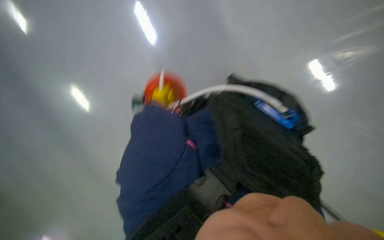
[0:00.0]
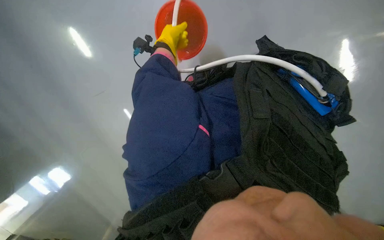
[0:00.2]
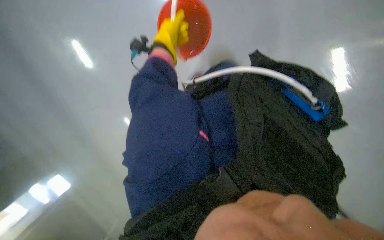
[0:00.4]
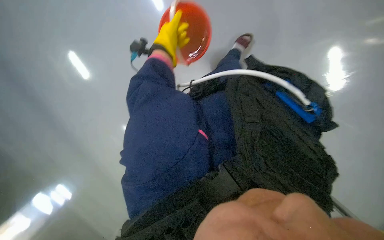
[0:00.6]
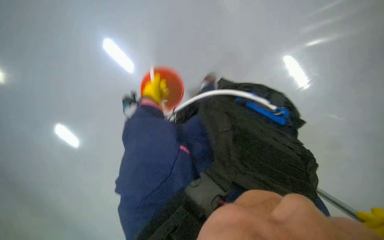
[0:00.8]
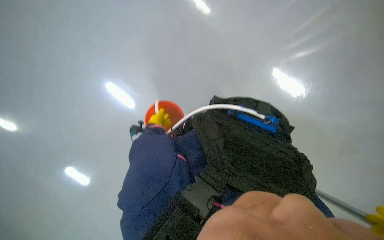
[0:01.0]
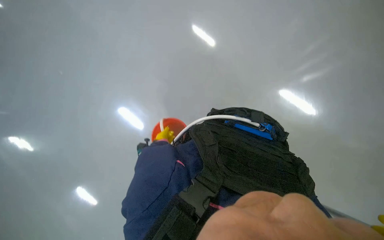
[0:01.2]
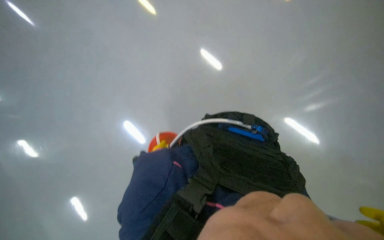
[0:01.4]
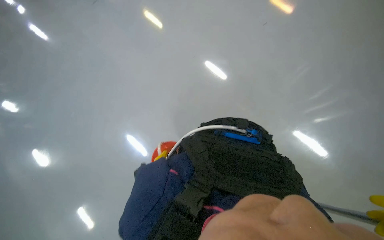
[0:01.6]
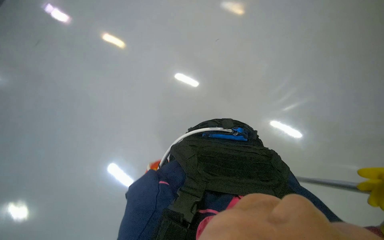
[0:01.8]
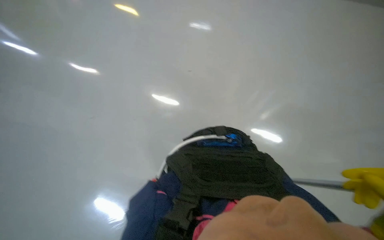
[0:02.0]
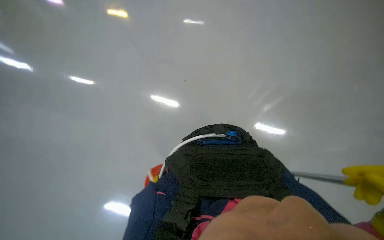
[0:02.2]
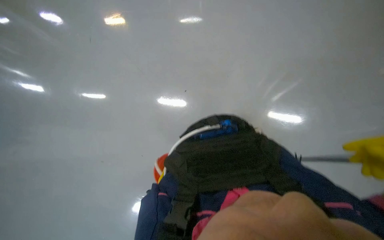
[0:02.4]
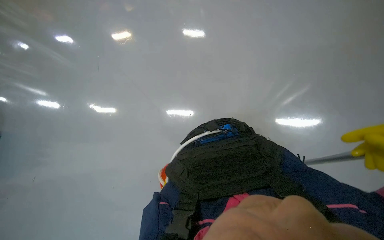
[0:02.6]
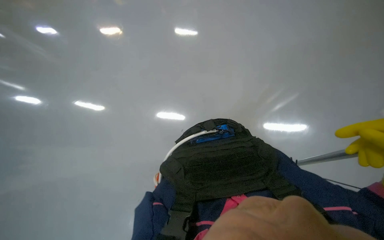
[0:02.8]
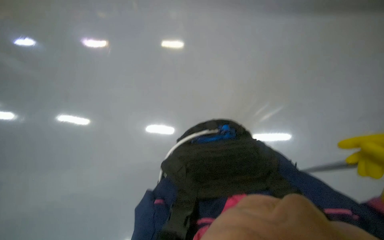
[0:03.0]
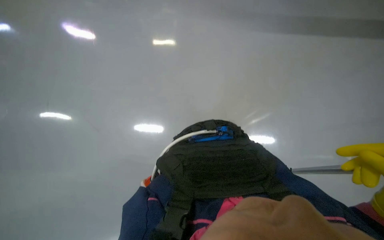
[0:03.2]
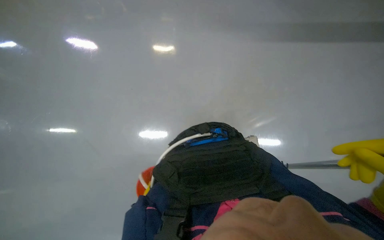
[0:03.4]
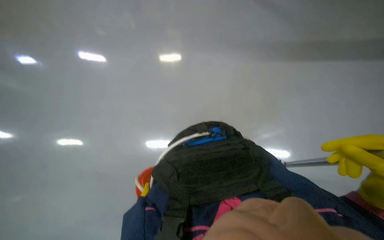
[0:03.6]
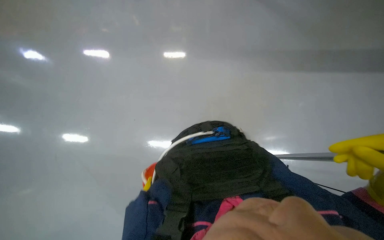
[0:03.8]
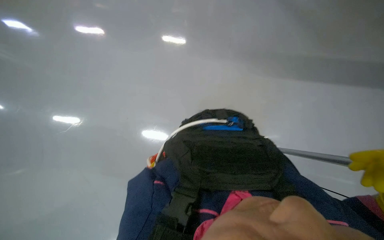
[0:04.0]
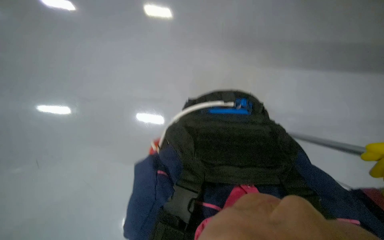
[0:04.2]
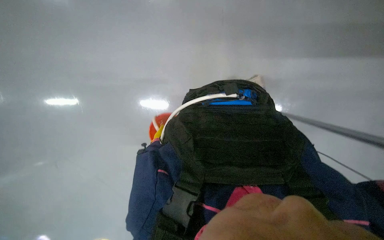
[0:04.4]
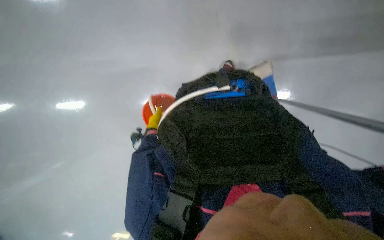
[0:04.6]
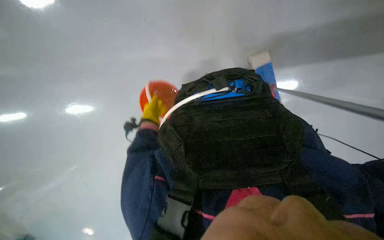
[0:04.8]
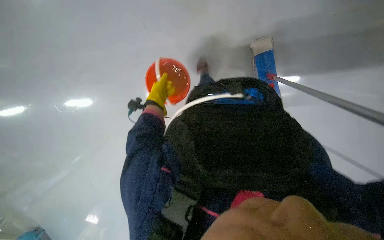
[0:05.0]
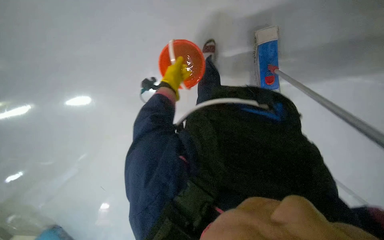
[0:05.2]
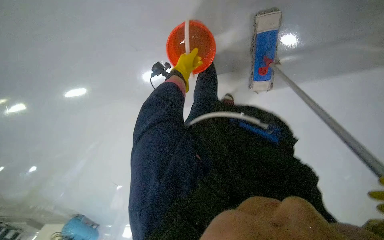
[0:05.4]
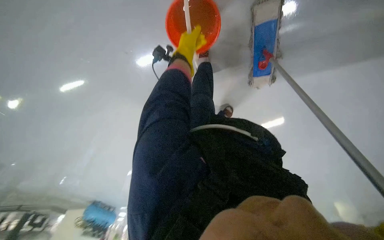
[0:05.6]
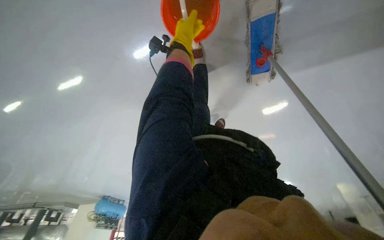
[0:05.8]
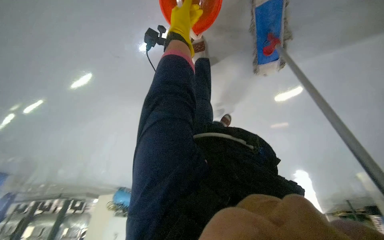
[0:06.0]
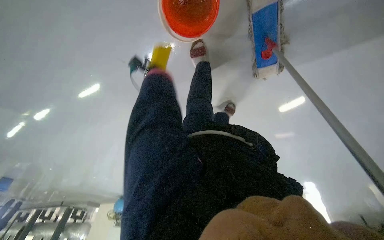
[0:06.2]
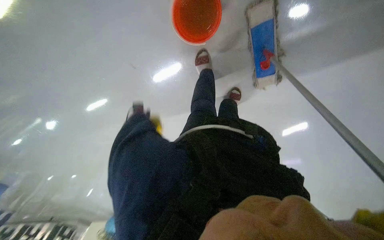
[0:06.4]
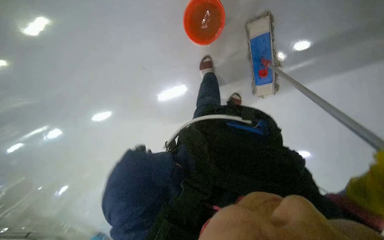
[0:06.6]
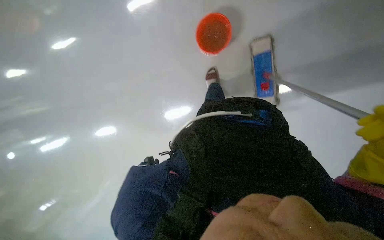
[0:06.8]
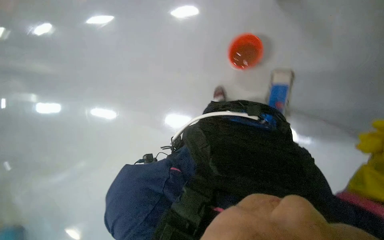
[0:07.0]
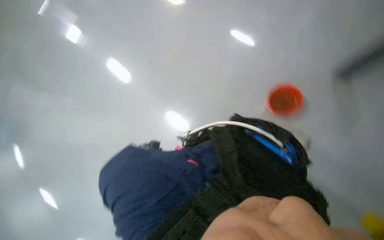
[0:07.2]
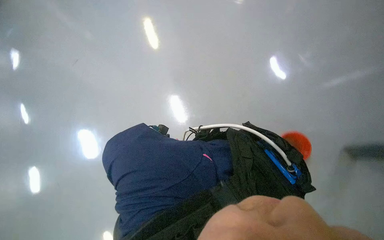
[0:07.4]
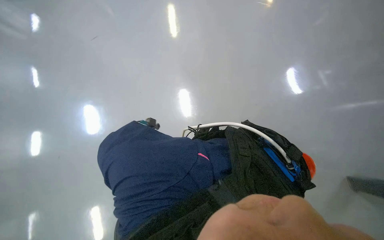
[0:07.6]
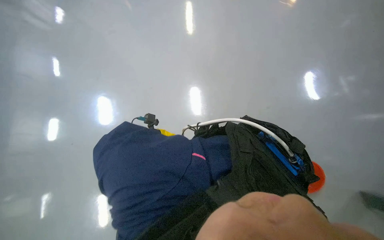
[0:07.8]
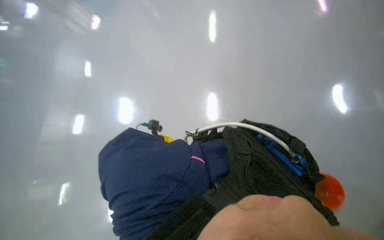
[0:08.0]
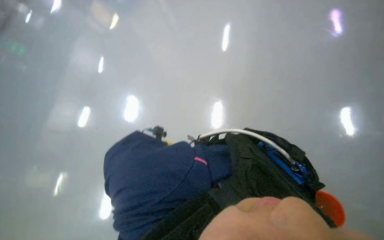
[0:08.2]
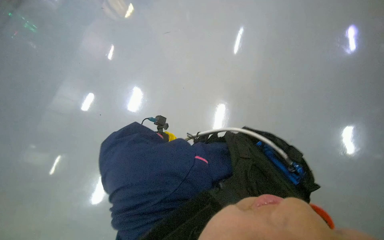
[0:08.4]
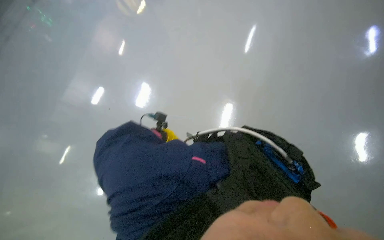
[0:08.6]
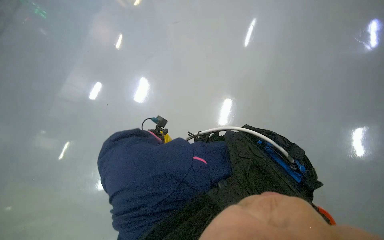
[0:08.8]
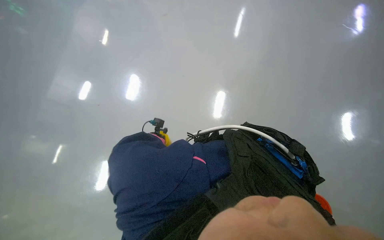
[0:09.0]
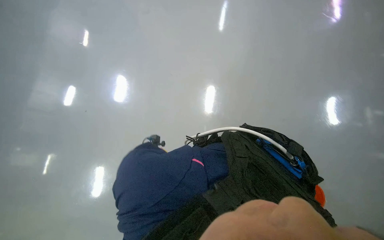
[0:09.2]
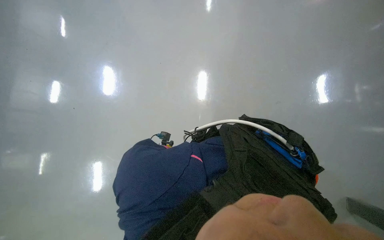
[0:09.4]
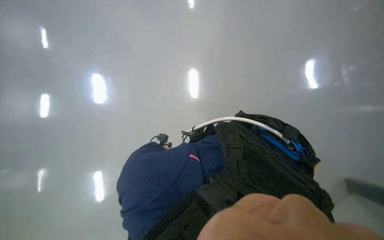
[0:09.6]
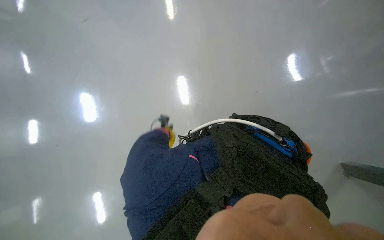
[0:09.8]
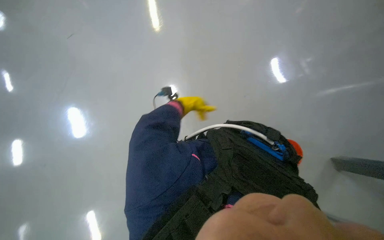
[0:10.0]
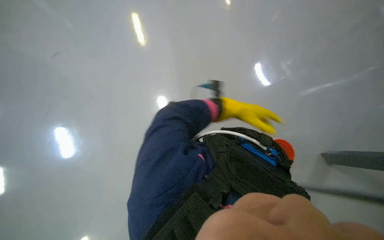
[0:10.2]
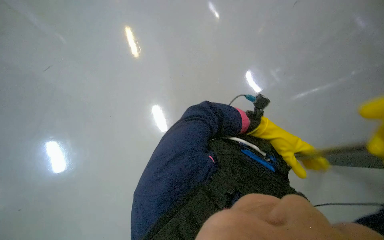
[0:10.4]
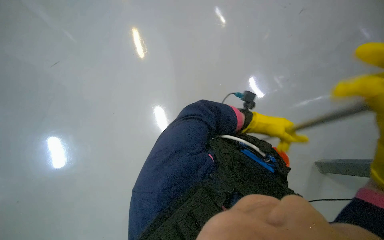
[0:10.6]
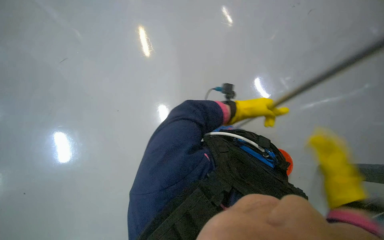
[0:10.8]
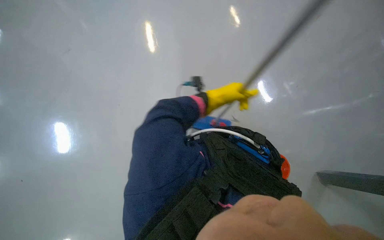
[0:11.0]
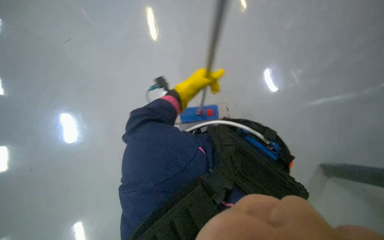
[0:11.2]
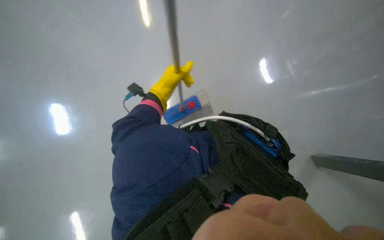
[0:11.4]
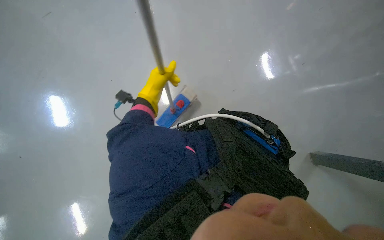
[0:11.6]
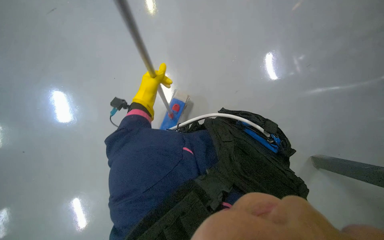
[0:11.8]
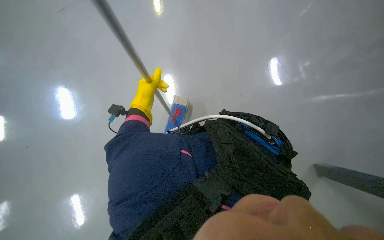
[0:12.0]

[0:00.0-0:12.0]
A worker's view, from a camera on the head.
Job: mopping floor.
The whole recording: Mopping the floor. The worker mops the floor, periodically wringing the mop and changing the mop head.
0:09.0 to 0:10.4: The head turns to the right by approximately 35 degrees.

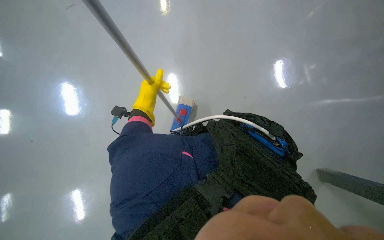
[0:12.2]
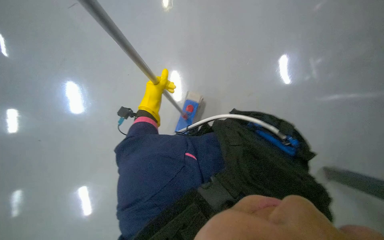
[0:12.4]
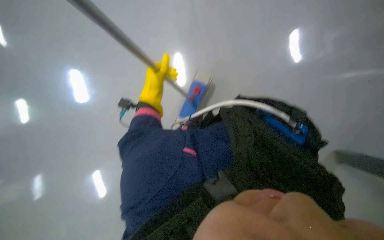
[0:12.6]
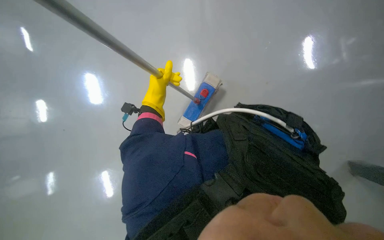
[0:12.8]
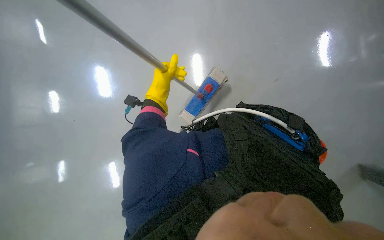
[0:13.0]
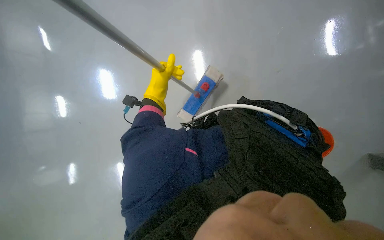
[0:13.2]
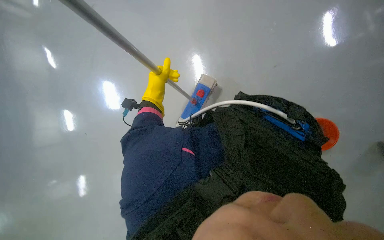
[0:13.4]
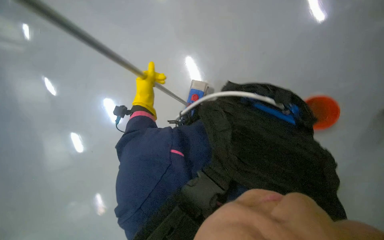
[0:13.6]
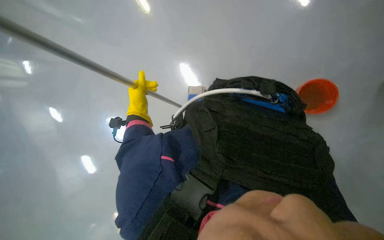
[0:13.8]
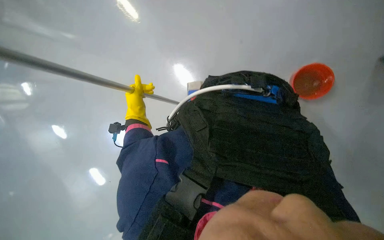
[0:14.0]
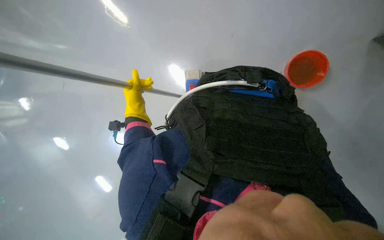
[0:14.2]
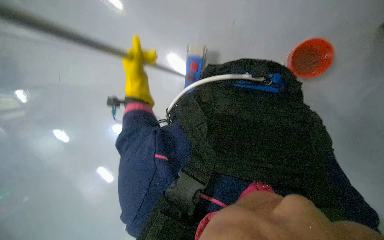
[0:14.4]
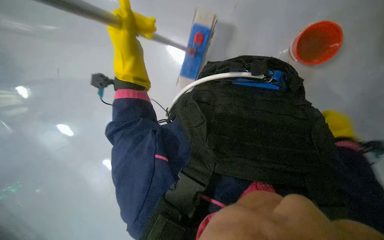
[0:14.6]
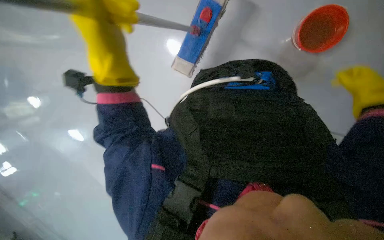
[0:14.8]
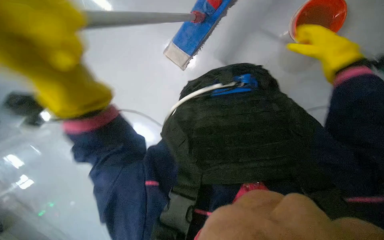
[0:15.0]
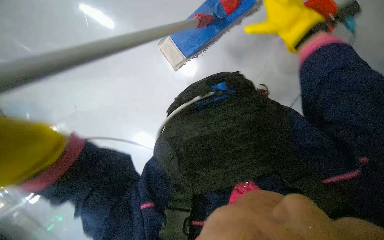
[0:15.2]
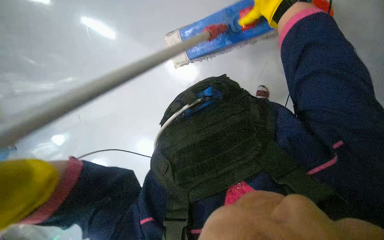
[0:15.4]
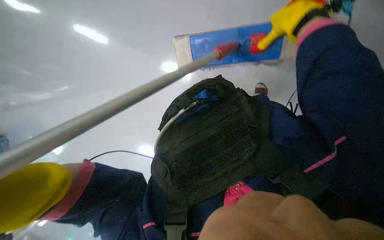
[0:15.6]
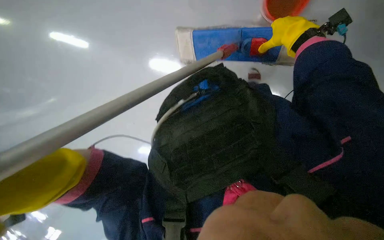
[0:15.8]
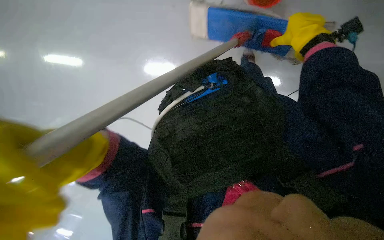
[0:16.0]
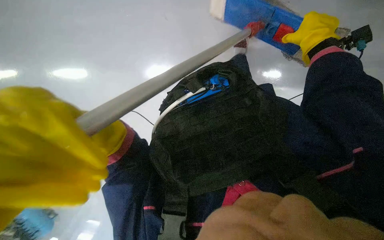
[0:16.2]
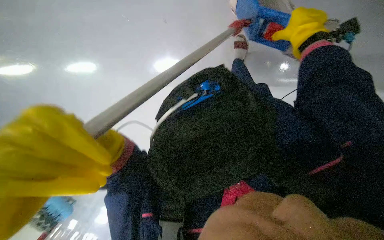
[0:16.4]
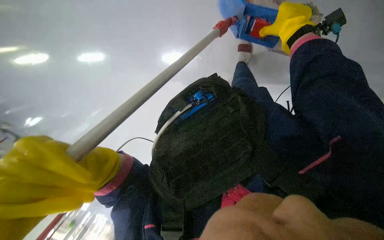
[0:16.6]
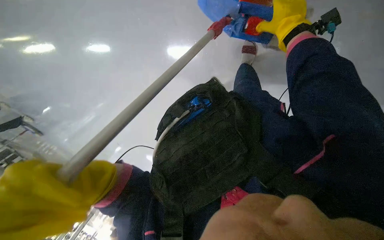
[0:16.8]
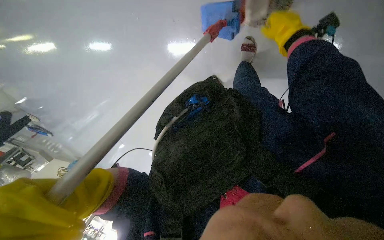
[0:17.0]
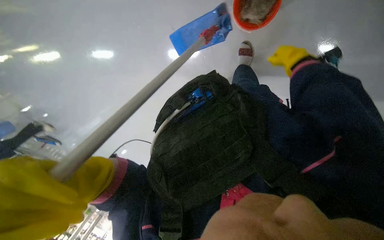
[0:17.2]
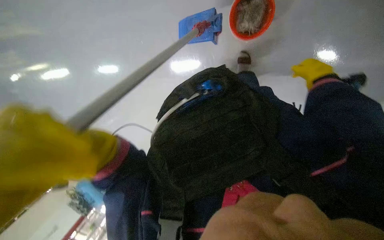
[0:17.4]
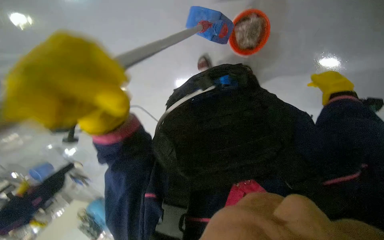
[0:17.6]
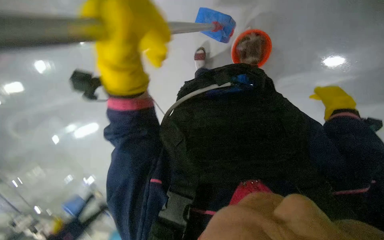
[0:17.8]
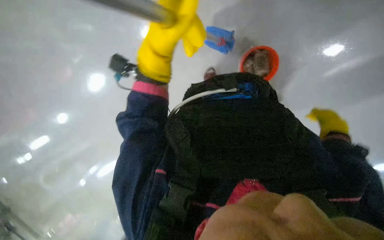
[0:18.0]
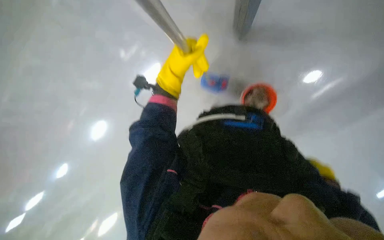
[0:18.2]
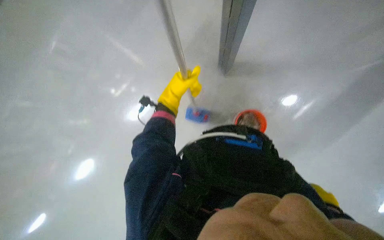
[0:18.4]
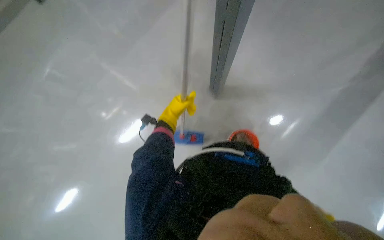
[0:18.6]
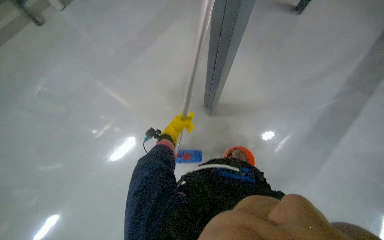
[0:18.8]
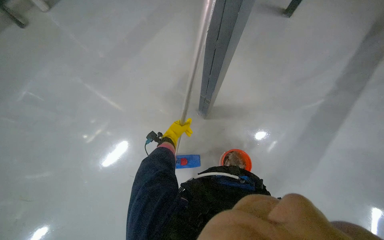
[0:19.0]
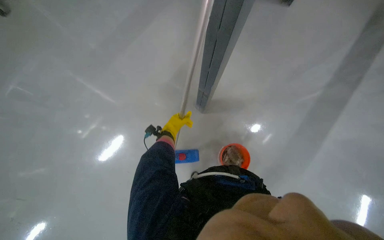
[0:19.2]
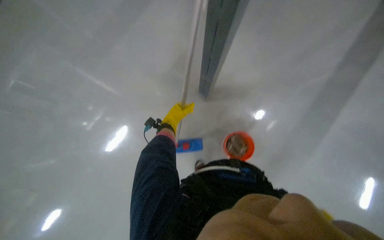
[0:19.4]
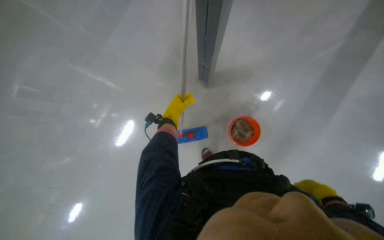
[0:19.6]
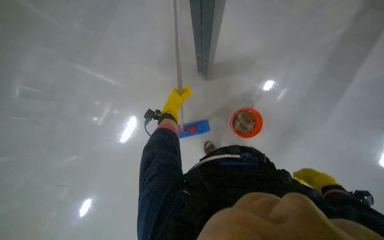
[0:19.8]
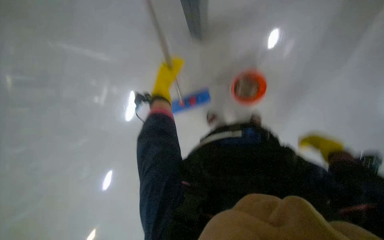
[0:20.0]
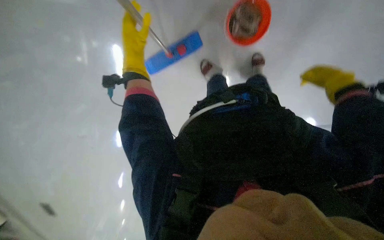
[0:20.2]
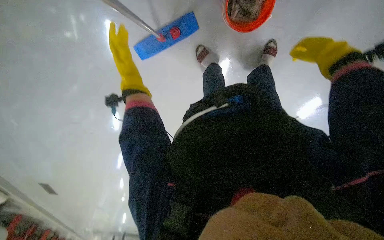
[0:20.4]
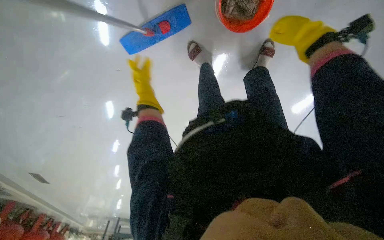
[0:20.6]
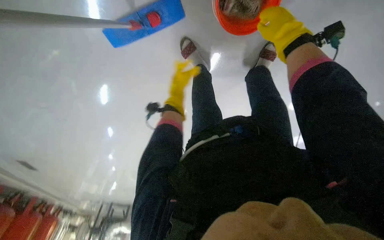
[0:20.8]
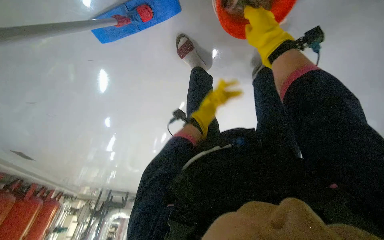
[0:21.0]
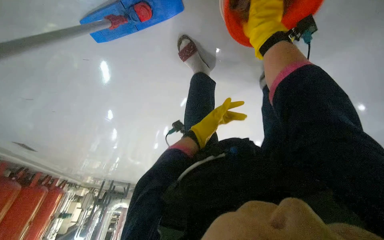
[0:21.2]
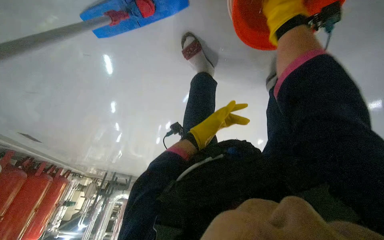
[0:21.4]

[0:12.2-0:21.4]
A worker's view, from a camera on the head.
Job: mopping floor.
The whole recording: Mopping the floor. The worker mops the floor, periodically wringing the mop and changing the mop head.
0:13.8 to 0:15.2: Everything in view rotates approximately 35 degrees counterclockwise.
0:16.8 to 0:18.4: The camera sweeps to the right, by about 15 degrees. The camera pitches upward, by about 15 degrees. The scene turns roughly 25 degrees clockwise in the picture.
0:18.4 to 0:19.8: The left hand travels farther from the camera by some 15 cm.
0:19.8 to 0:21.4: The head travels roughly 60 cm. The camera pitches downward, by about 45 degrees.
